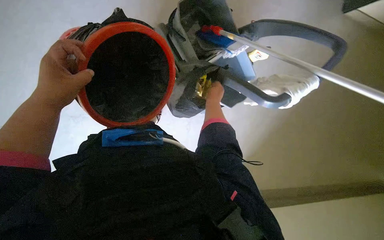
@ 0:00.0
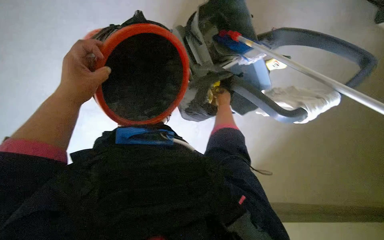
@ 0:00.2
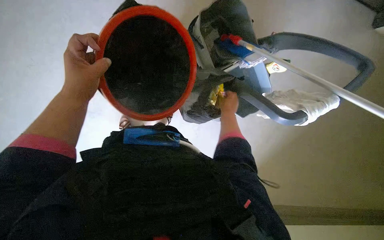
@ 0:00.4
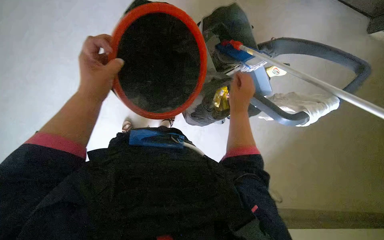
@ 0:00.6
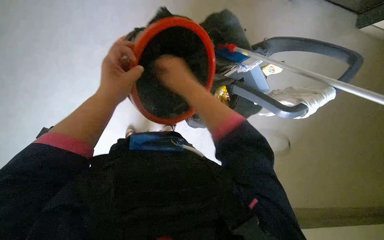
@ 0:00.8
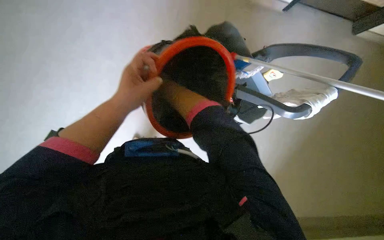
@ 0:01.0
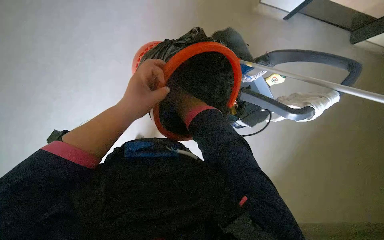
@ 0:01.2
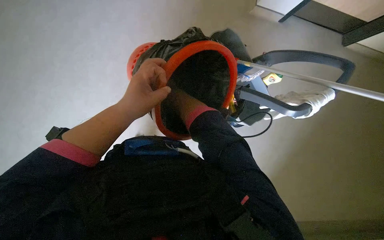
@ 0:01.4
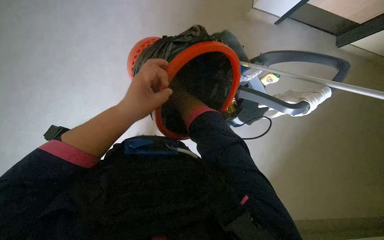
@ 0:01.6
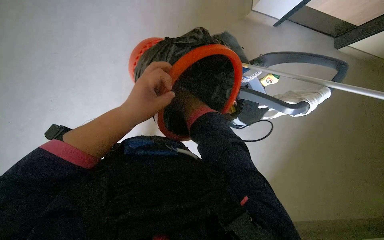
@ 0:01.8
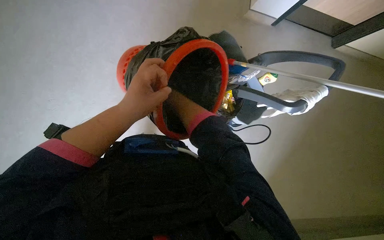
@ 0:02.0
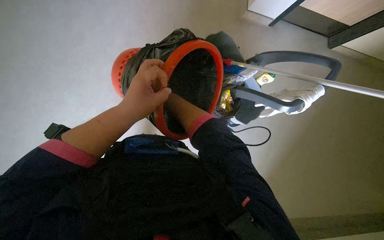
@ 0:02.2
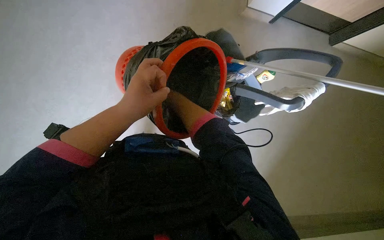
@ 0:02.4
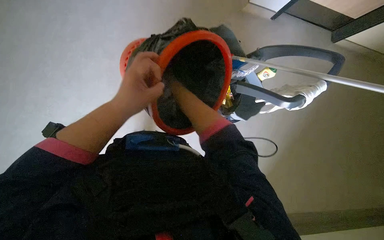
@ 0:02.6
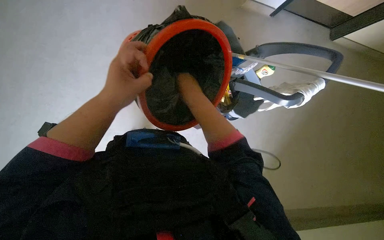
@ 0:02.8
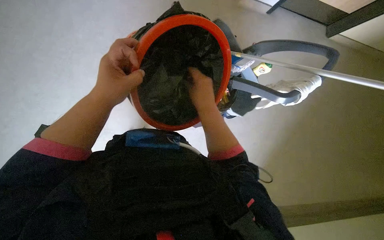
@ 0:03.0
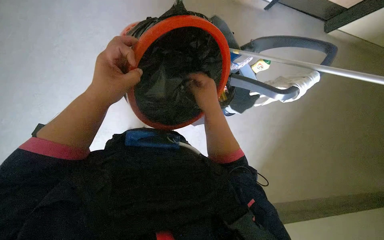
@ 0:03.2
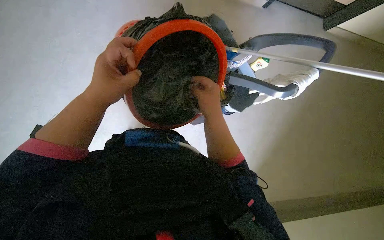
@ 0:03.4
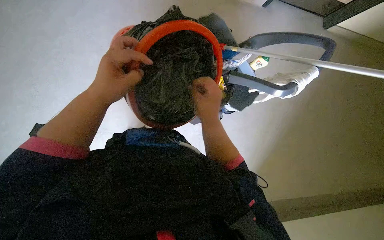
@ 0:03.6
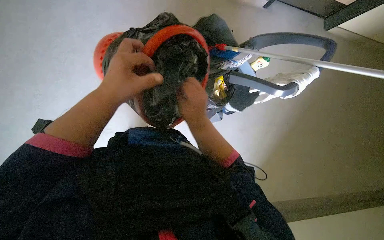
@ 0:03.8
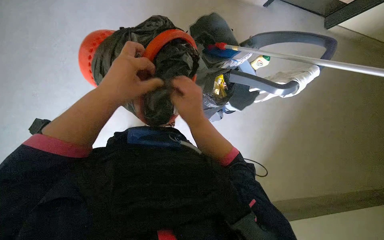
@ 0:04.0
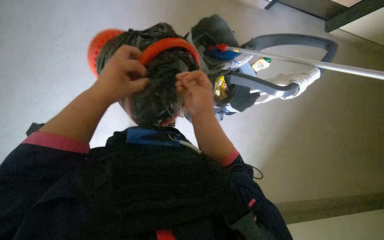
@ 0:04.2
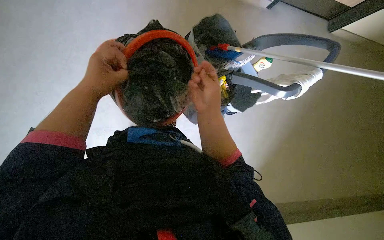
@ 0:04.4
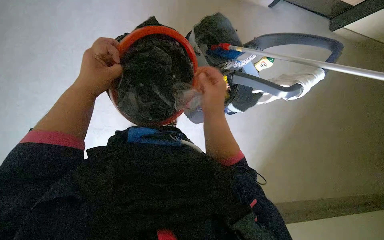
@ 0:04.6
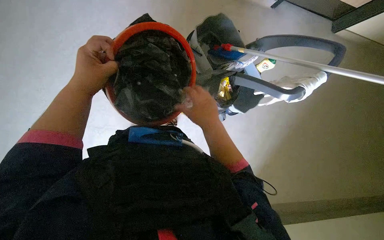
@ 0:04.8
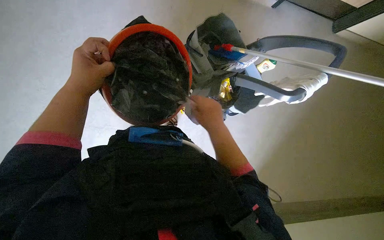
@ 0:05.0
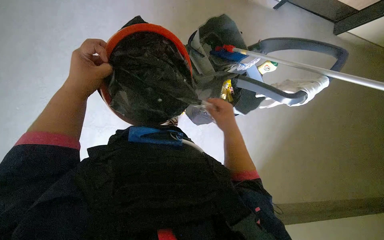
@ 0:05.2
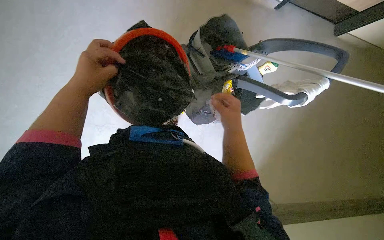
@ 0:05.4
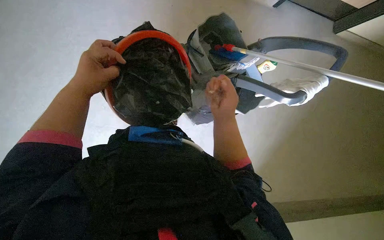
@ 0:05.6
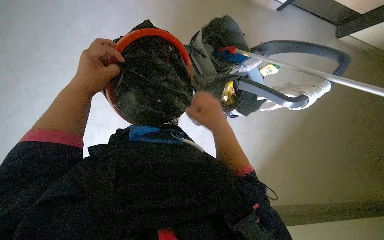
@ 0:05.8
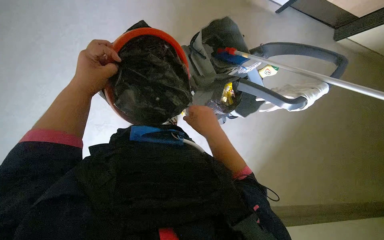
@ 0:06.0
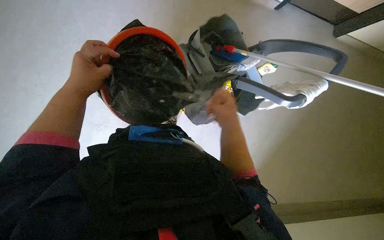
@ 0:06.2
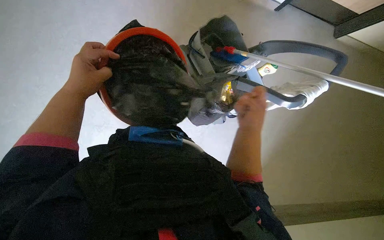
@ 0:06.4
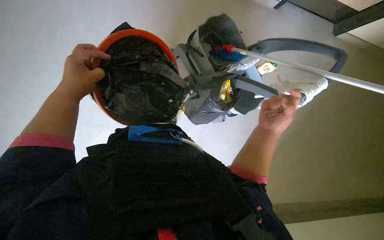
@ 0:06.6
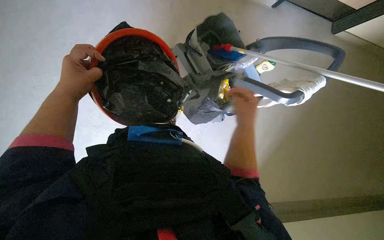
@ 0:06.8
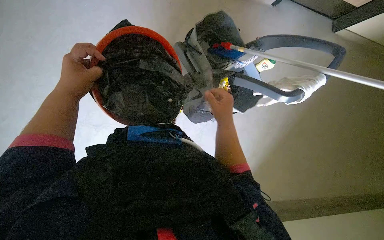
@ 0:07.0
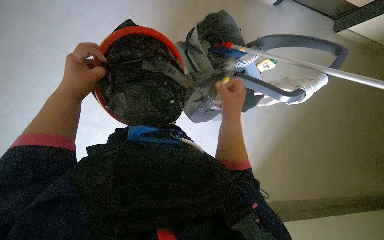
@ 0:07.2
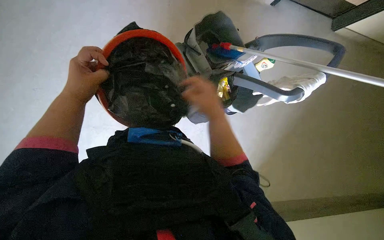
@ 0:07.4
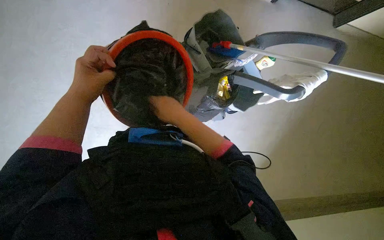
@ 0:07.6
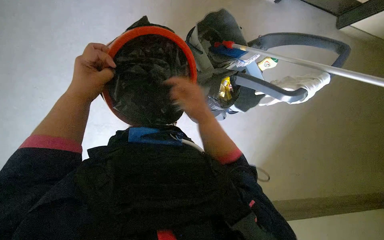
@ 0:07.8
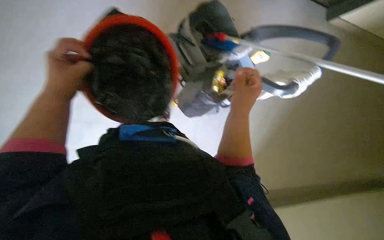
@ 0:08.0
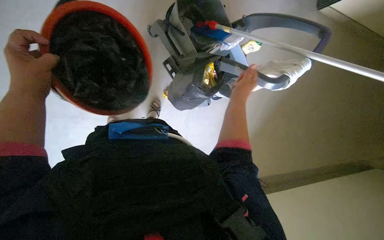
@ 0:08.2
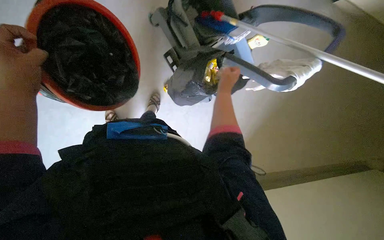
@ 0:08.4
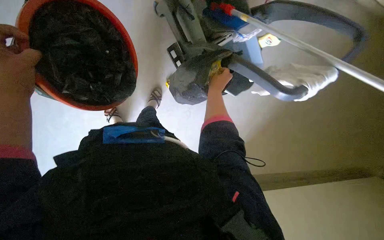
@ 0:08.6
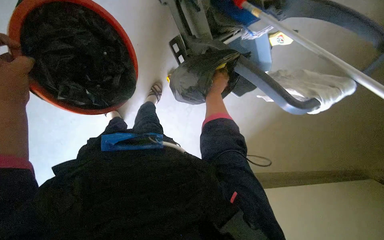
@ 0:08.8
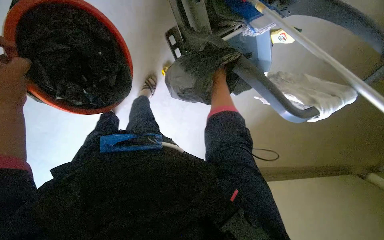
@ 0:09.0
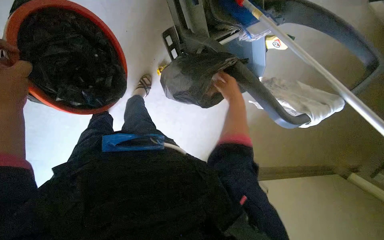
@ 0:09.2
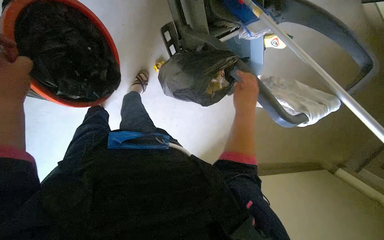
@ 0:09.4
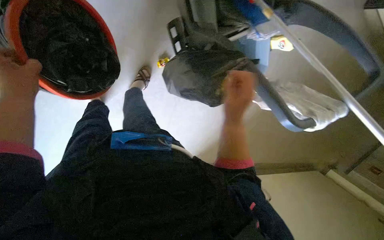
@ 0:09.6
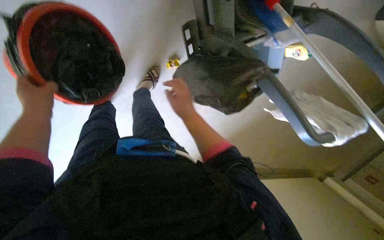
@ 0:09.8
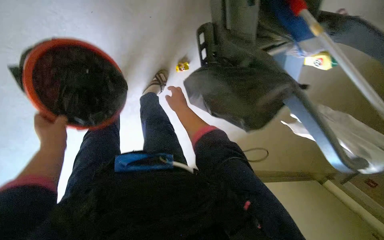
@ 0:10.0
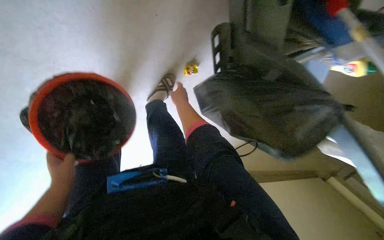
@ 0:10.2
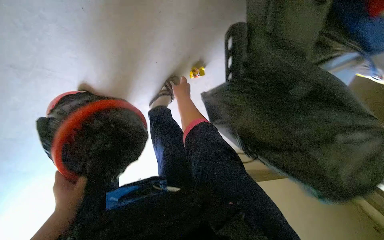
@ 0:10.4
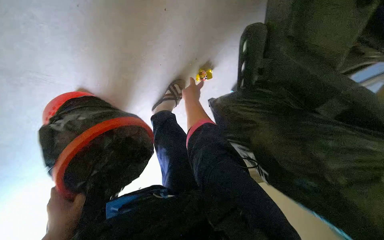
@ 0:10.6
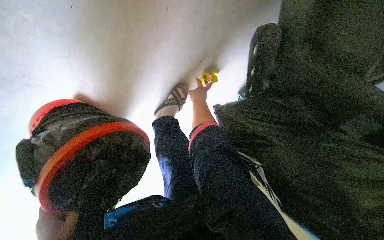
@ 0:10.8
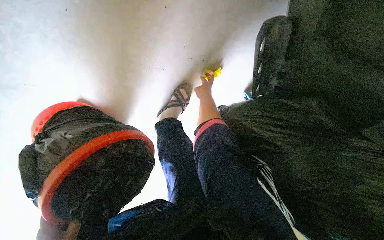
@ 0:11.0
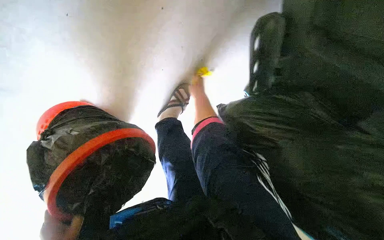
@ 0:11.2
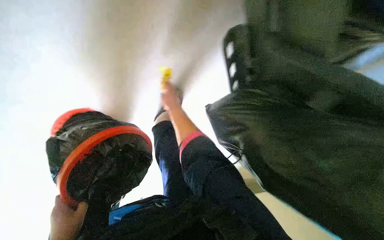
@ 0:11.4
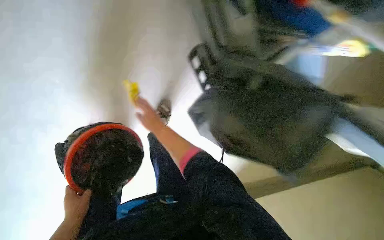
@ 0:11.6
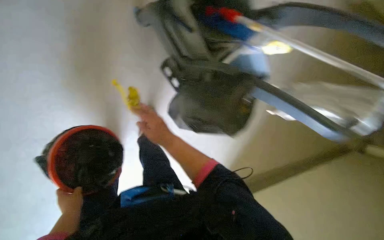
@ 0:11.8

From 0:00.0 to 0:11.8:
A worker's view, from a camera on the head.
Job: managing trash.
The whole recording: Collecting trash from office area. The worker collects trash from a bin and the floor, placing it into a bucket.
From 0:03.0 to 0:04.4: The hands are busy where they are.
From 0:04.4 to 0:06.0: The hands stay close to where they were, moving slightly.
From 0:06.0 to 0:07.4: The right hand travels to the right and back again, some 15 cm each way.
From 0:07.4 to 0:08.8: The camera pitches downward, by about 15 degrees. The right hand goes roughly 25 cm farther from the camera.
From 0:08.8 to 0:10.4: The head travels some 40 cm.
From 0:10.4 to 0:11.8: The right hand goes roughly 10 cm down the picture, and reaches some 5 cm to the right, then returns.

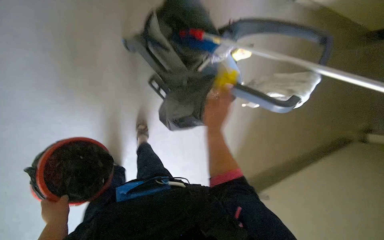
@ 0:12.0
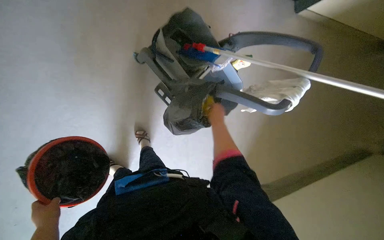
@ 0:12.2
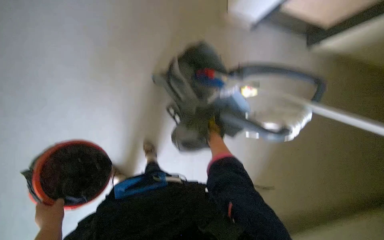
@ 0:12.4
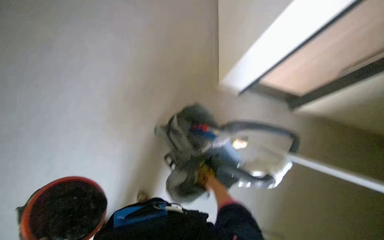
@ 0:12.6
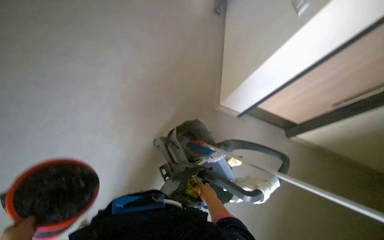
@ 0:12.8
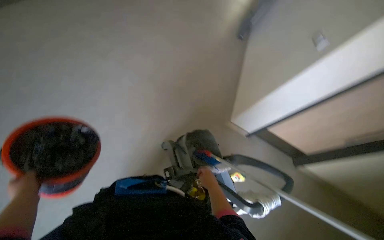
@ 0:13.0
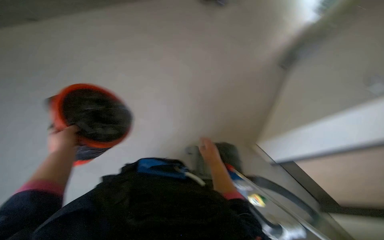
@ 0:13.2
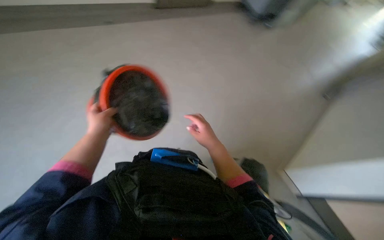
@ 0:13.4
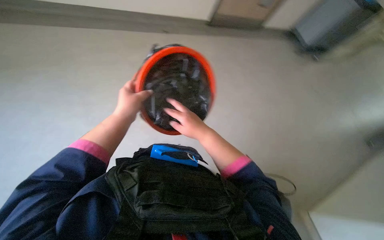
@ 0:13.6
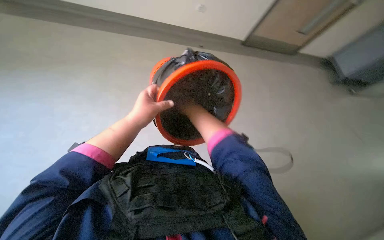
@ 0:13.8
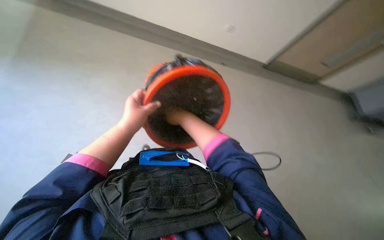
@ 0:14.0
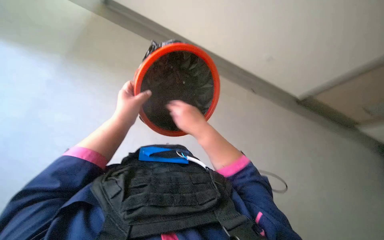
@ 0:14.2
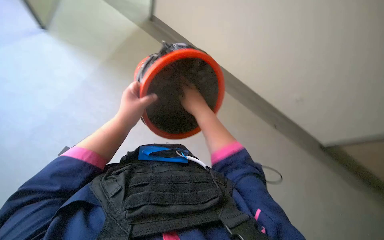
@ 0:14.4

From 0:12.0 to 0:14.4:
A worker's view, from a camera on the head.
Job: managing trash.
The whole recording: Collecting trash from office area. The worker collects trash from a bin and the floor, placing it into a bucket.
From 0:12.0 to 0:13.2: The camera travels some 40 cm. The head turns to the left by approximately 35 degrees. The camera pitches upward, by approximately 50 degrees.
From 0:13.2 to 0:14.4: The right hand travels up the picture and nearer to the camera by roughly 35 cm, while the left hand is displaced to the right by roughly 10 cm.

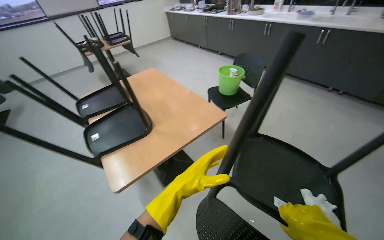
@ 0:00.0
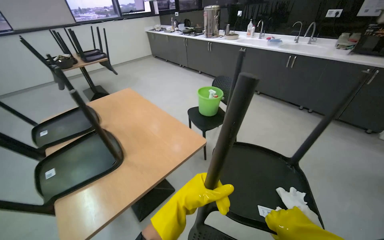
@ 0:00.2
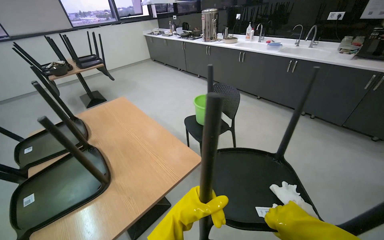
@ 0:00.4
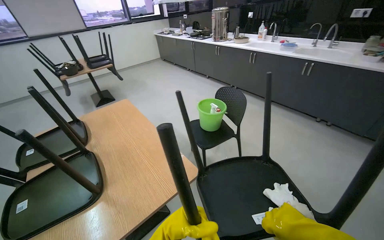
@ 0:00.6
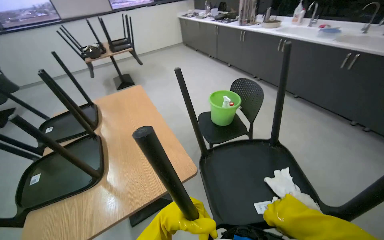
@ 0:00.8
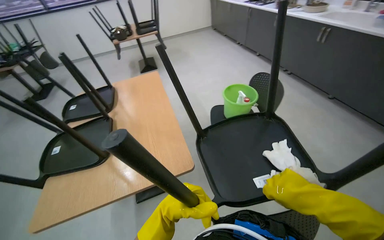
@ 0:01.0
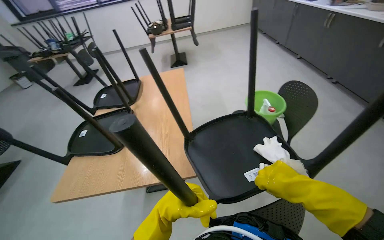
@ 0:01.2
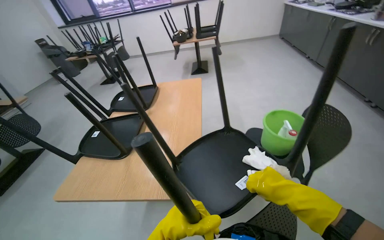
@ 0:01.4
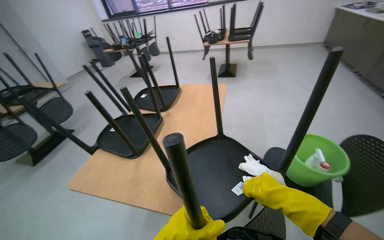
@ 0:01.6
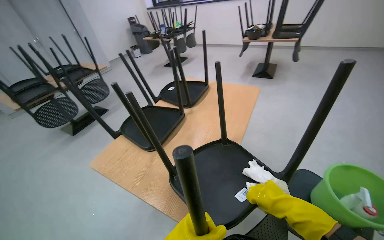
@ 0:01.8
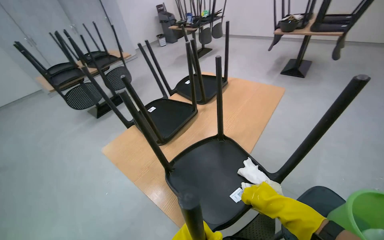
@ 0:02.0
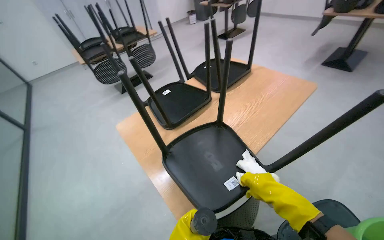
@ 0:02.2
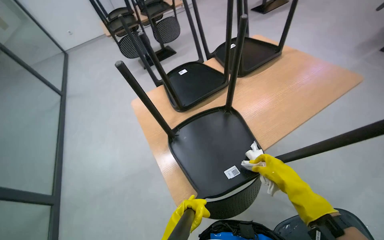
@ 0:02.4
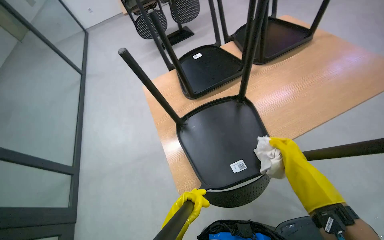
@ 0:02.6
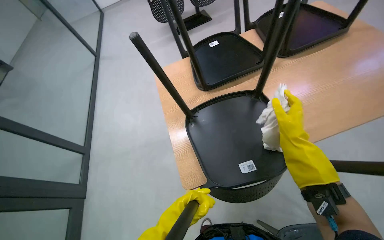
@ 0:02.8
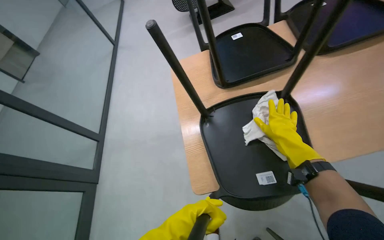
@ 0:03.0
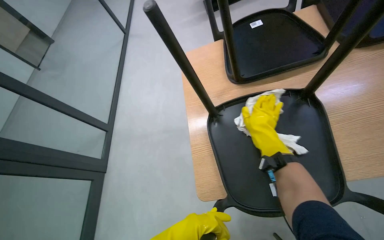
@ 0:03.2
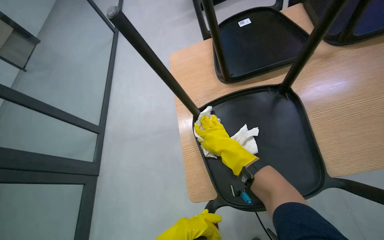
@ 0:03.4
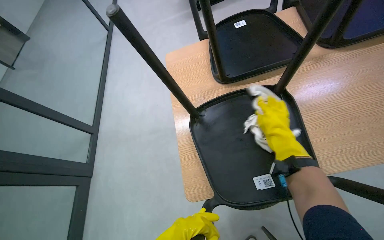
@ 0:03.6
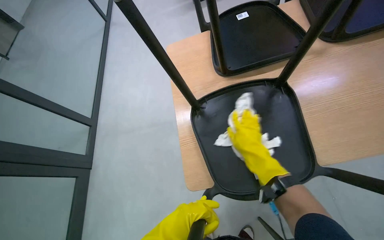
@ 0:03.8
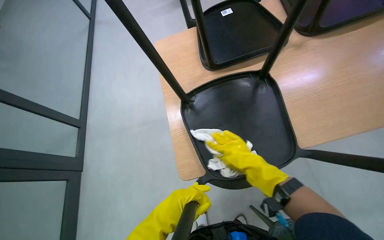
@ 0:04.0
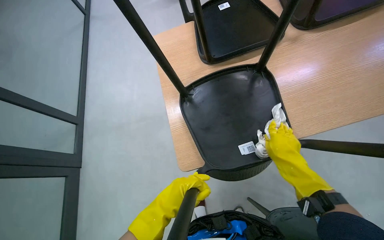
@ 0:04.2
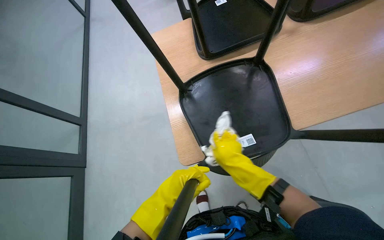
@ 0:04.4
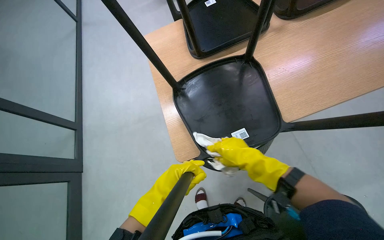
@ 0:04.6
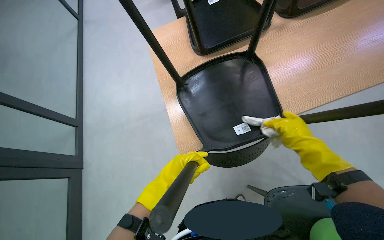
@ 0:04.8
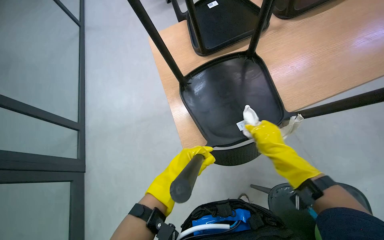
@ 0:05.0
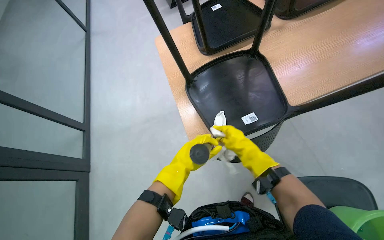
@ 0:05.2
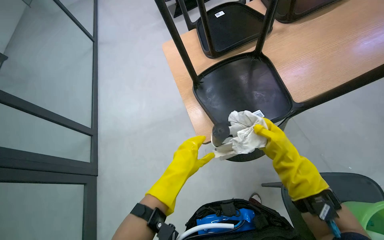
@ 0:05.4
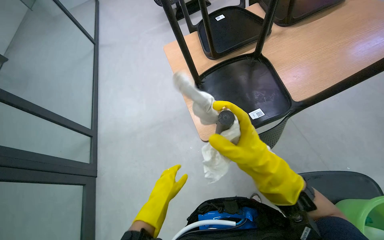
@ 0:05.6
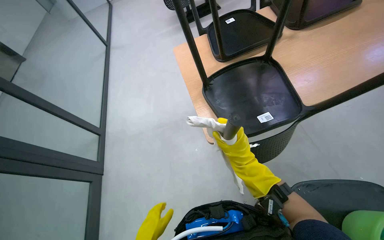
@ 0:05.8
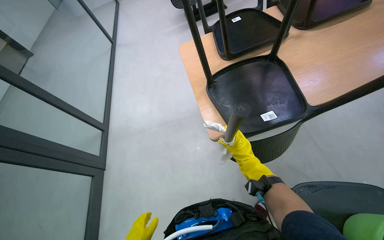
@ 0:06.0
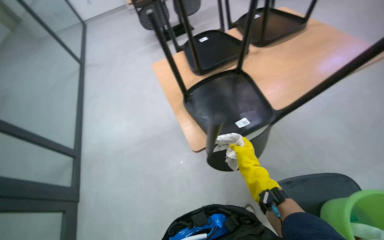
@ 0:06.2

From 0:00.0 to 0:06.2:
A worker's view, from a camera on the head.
Job: wiping surfaces.
The whole recording: Cleaning chairs. The worker wipes the underside of chairs with a white cloth.
From 0:00.0 to 0:01.6: The camera travels about 80 cm. The wearer's head swings roughly 50 degrees to the left.
From 0:01.6 to 0:03.2: The wearer looks some 70 degrees further to the left. The camera pitches downward, by some 35 degrees.
From 0:03.2 to 0:04.6: The right hand moves left and right over approximately 15 cm, changing direction 4 times.
From 0:04.6 to 0:06.2: The right hand goes left and right, roughly 15 cm each way, reversing 3 times.
